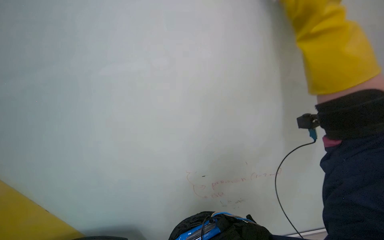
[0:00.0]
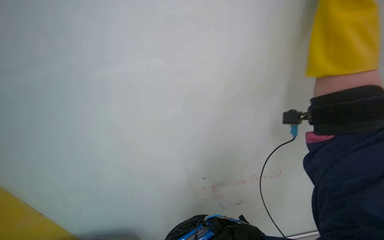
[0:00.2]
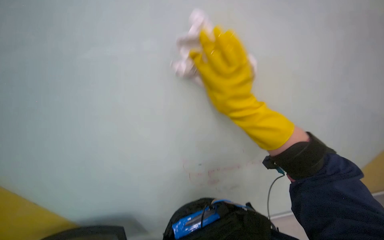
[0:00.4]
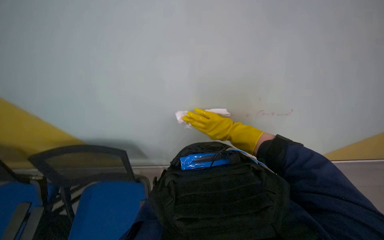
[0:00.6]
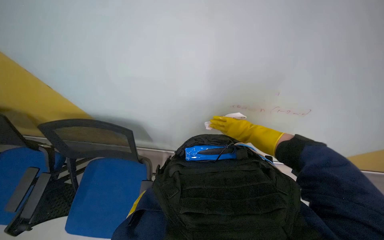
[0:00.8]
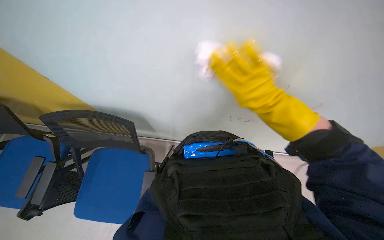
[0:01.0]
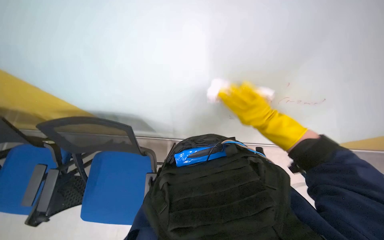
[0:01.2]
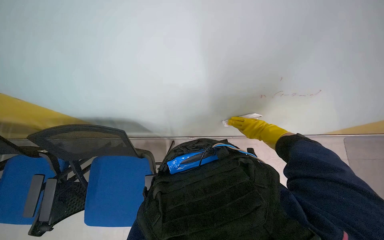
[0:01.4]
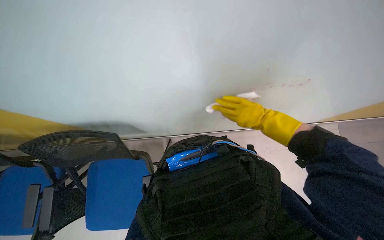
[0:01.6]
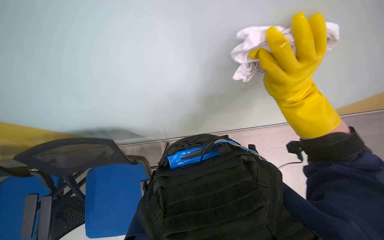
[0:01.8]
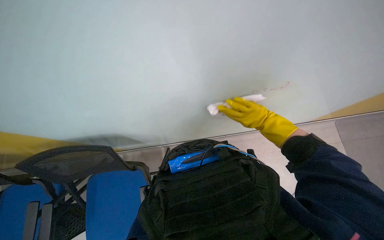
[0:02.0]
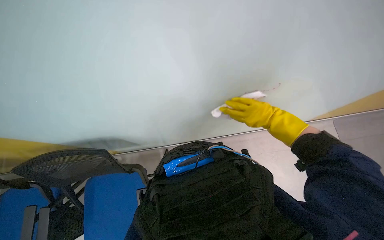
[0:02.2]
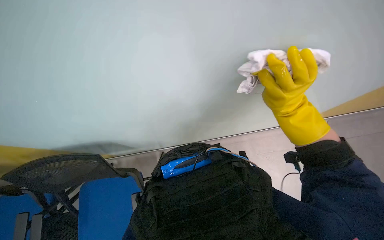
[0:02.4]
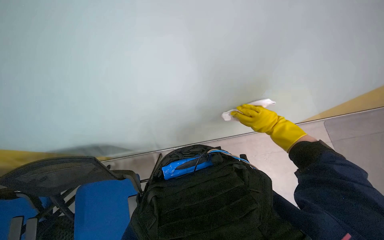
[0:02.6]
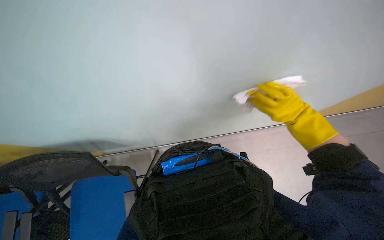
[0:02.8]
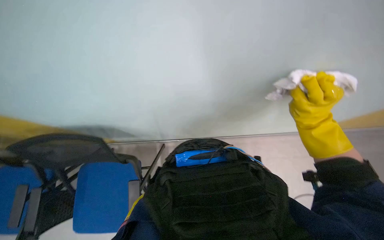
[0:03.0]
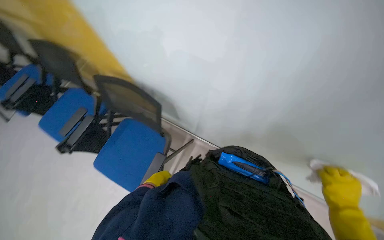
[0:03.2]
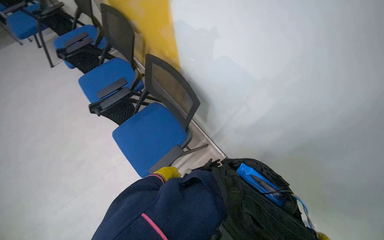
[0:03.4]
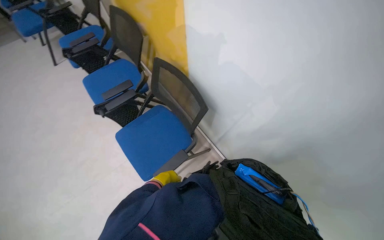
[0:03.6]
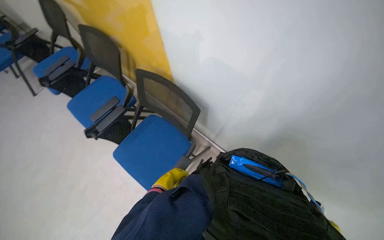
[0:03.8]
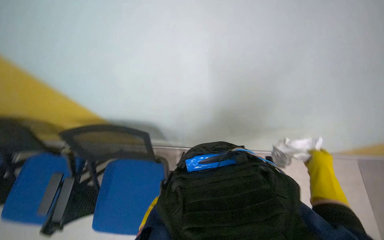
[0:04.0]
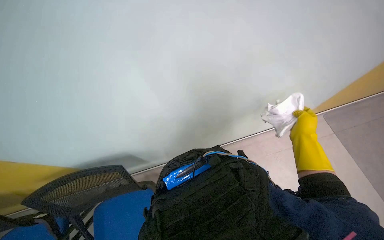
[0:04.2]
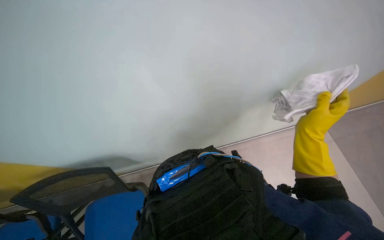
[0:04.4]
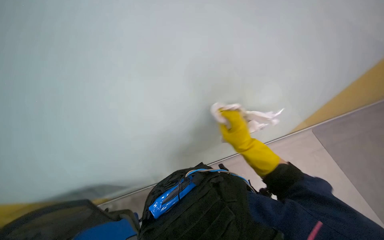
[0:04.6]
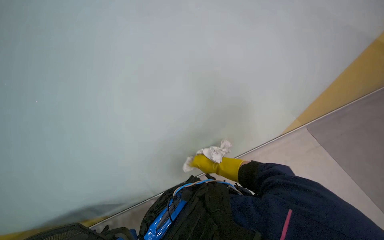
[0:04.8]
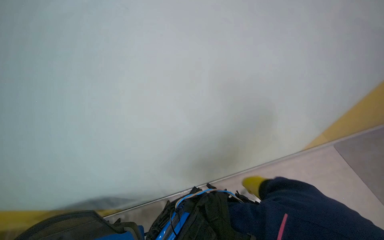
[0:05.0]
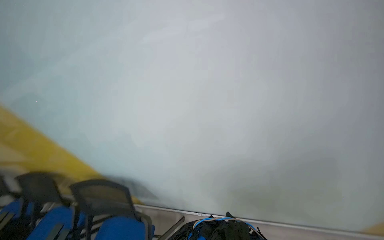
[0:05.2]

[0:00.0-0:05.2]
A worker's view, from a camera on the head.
Job: wiping surfaces.
The whole recording: Wiping whiteboard. The worker wipes the whiteboard clean with a white cloth.
0:00.0 to 0:01.8: The view tips downward by approximately 20 degrees.
0:01.8 to 0:03.4: The wearer looks approximately 55 degrees further to the left.
0:03.4 to 0:05.2: The camera pitches upward, by approximately 35 degrees. Everything in view rotates some 75 degrees counterclockwise.

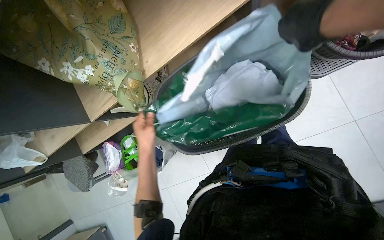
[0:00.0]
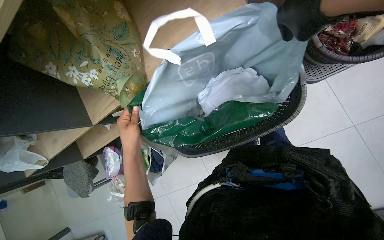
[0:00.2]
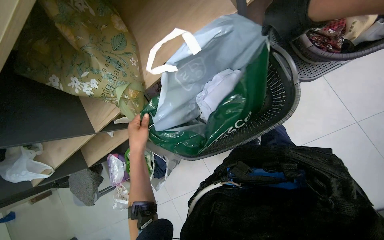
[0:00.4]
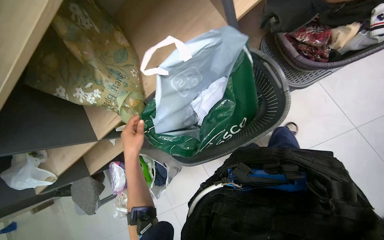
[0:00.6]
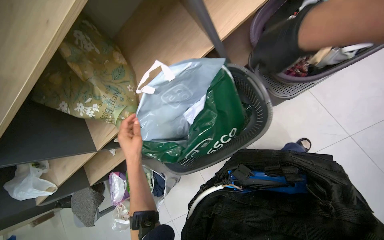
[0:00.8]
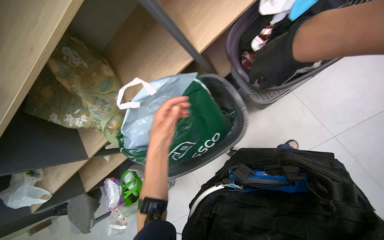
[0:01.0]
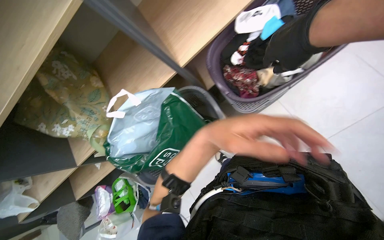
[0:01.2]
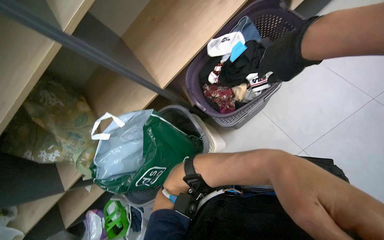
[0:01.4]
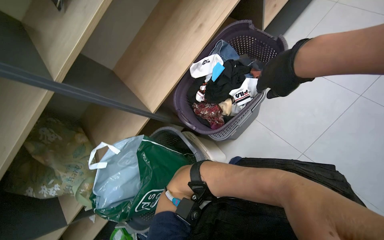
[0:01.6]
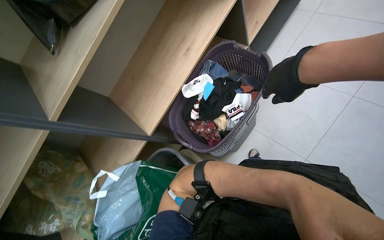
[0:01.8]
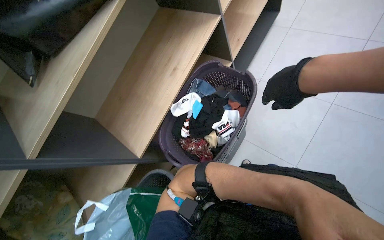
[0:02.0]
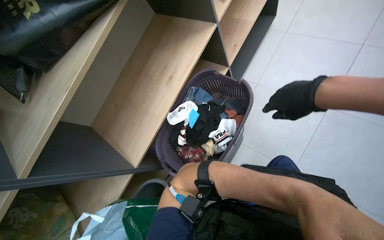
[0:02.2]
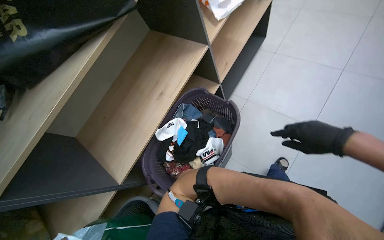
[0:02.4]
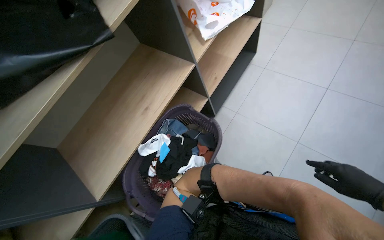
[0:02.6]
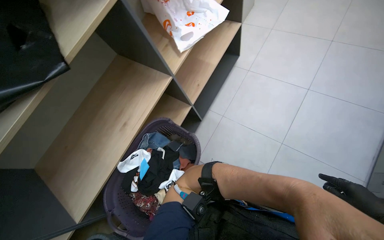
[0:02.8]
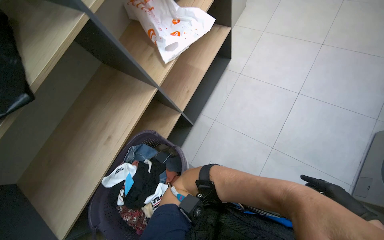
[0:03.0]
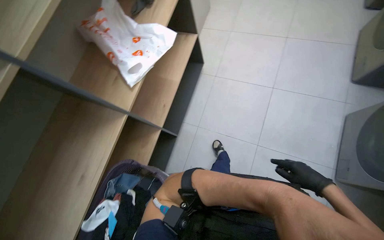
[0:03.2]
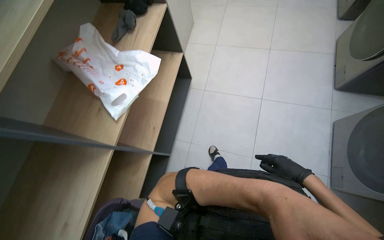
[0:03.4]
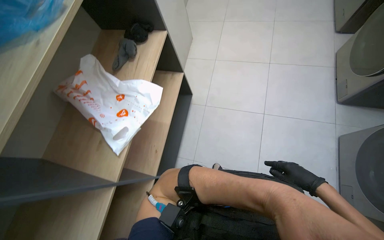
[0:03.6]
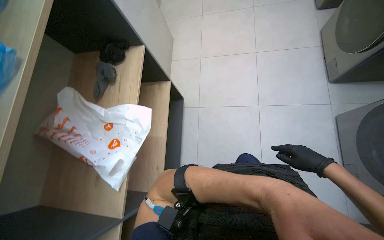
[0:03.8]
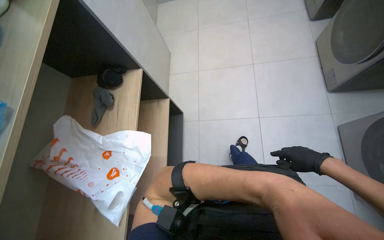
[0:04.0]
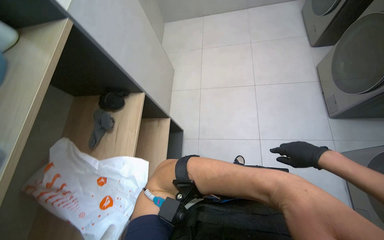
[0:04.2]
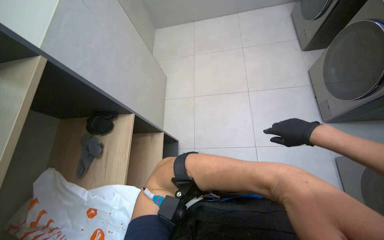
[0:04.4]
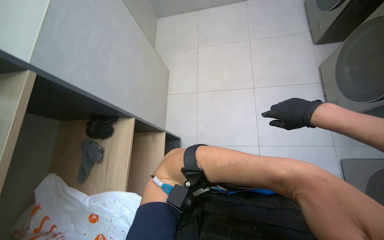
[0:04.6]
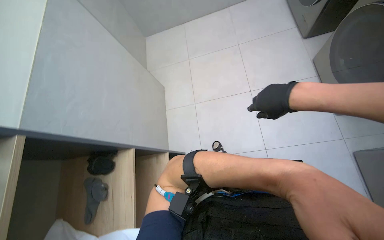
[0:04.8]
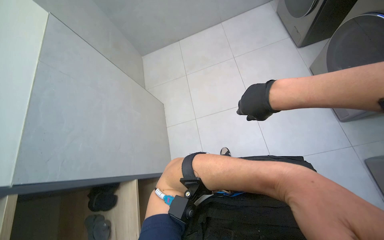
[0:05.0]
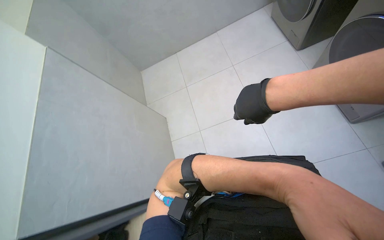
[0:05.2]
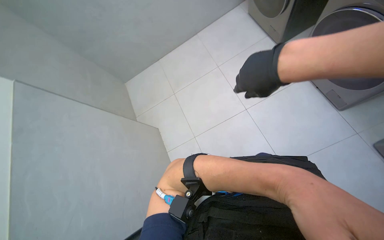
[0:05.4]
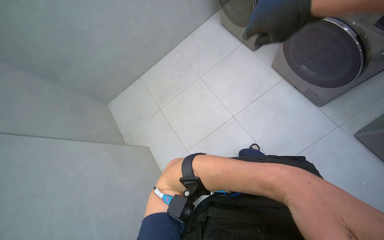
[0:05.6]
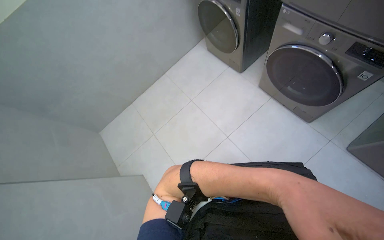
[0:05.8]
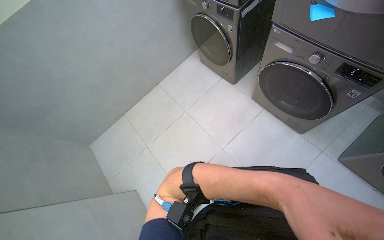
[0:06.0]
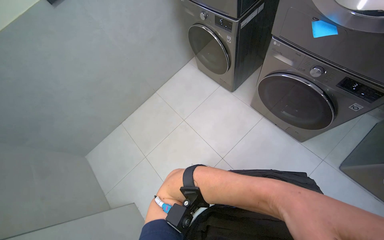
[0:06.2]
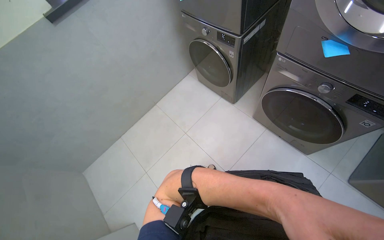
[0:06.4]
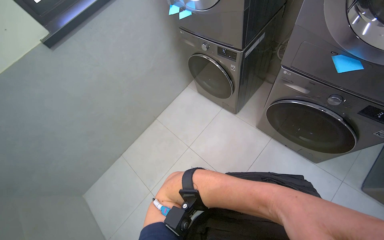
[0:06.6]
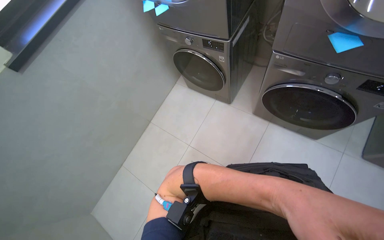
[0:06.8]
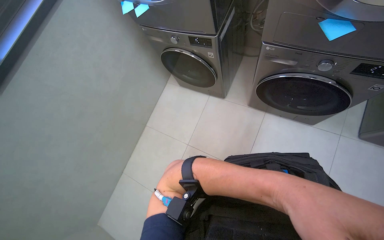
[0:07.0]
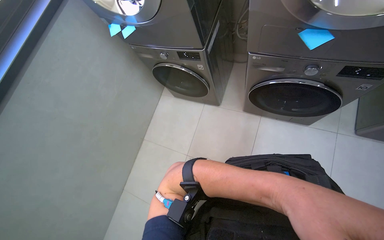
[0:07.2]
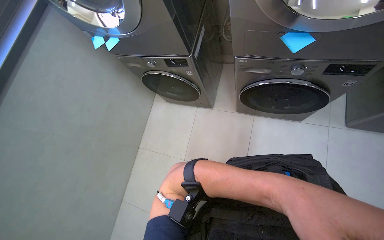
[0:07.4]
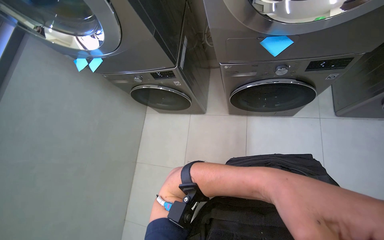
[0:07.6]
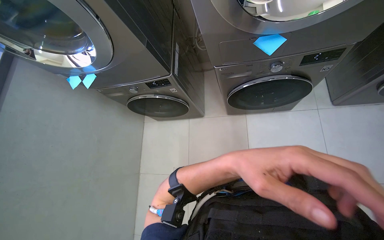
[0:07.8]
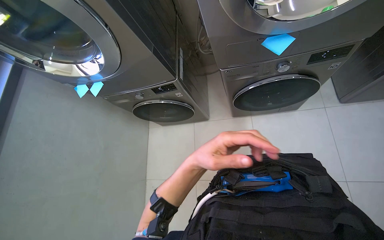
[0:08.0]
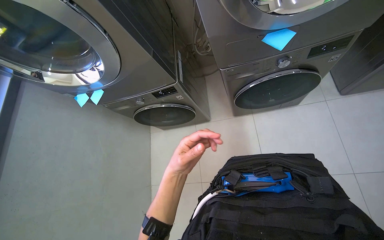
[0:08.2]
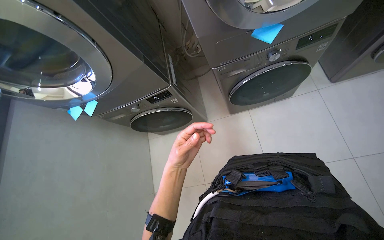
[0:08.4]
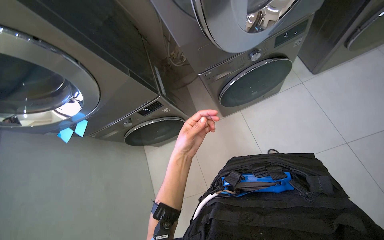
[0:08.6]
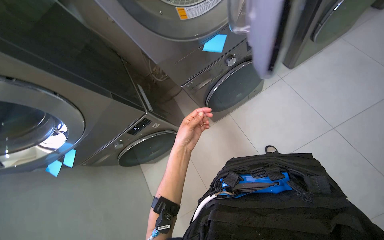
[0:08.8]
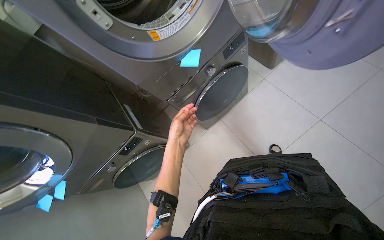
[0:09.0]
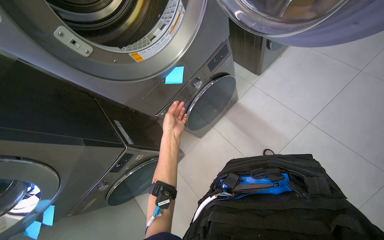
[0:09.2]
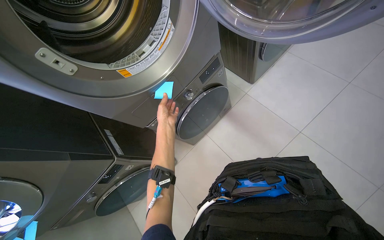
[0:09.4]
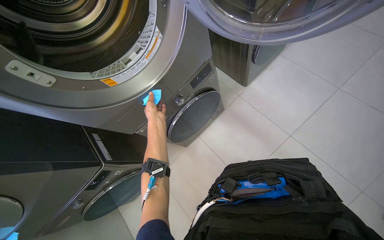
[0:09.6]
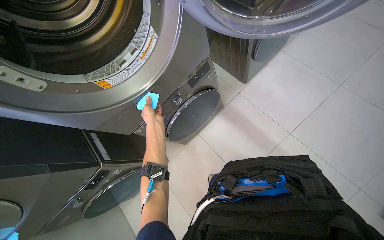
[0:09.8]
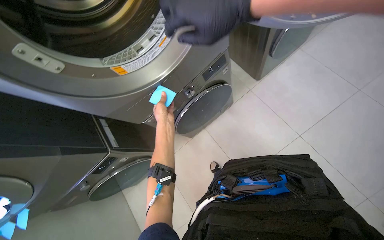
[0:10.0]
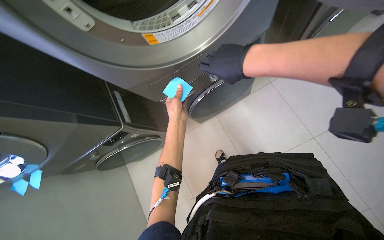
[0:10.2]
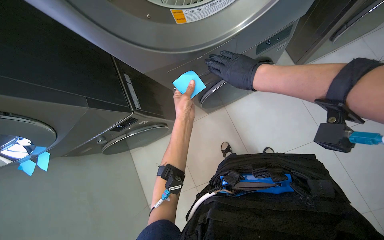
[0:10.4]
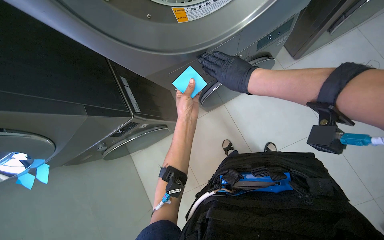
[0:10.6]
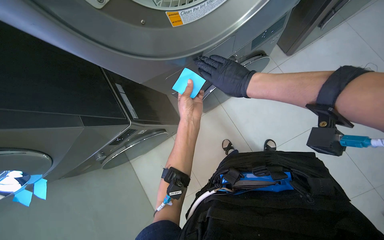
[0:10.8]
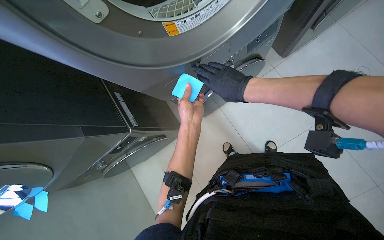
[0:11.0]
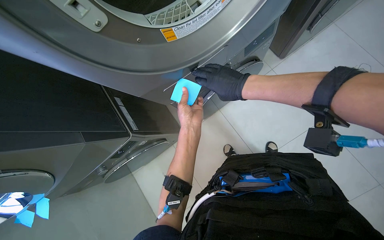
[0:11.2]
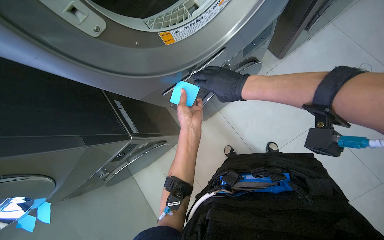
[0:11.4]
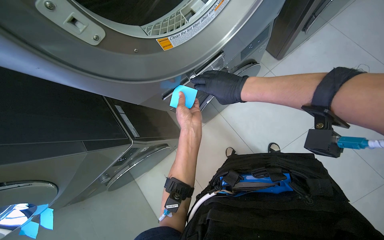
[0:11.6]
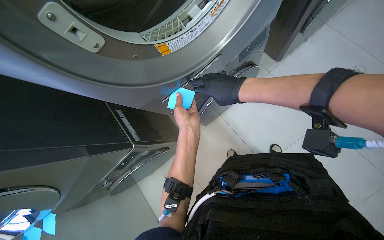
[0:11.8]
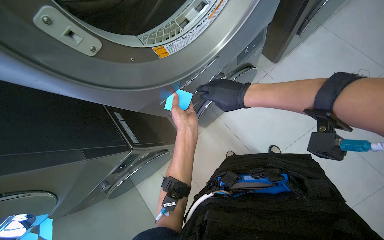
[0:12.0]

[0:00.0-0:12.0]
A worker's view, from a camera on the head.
Job: managing laundry.
The whole recording: Operating laundry machines. The worker loads clothes into washing machines and dryers, closes doors, and checks filters.
0:00.0 to 0:01.6: The camera travels about 40 cm. The view tips upward by roughly 25 degrees.
0:01.6 to 0:03.0: The camera is carried some 50 cm.
0:03.0 to 0:04.4: The head travels roughly 70 cm. The scene rotates counterclockwise by roughly 30 degrees.
0:04.4 to 0:06.0: The camera travels about 60 cm. The wearer looks some 15 degrees further upward. The scene turns some 40 degrees counterclockwise in the picture.
0:06.0 to 0:07.6: The wearer moves roughly 40 cm. The head turns to the right by approximately 40 degrees.
0:07.6 to 0:09.0: The camera pitches upward, by roughly 15 degrees. The scene rotates counterclockwise by about 45 degrees.
0:09.0 to 0:10.4: The view tips downward by approximately 15 degrees. The left hand shifts some 15 cm up the picture.

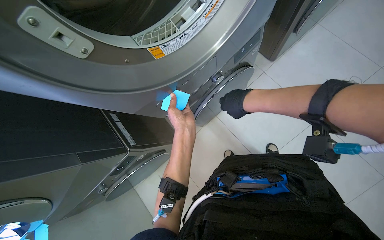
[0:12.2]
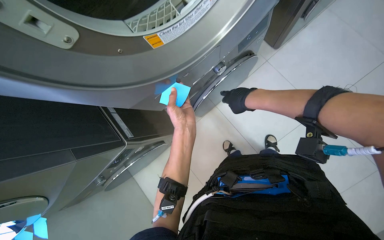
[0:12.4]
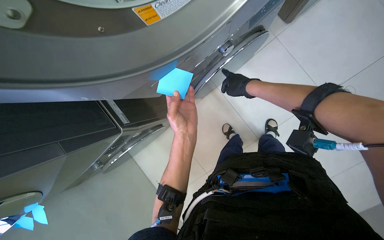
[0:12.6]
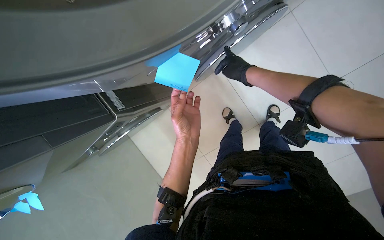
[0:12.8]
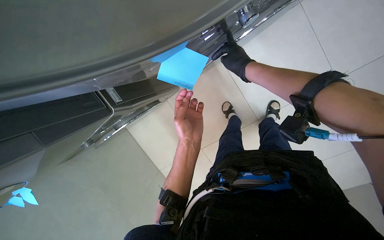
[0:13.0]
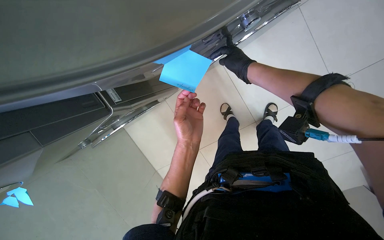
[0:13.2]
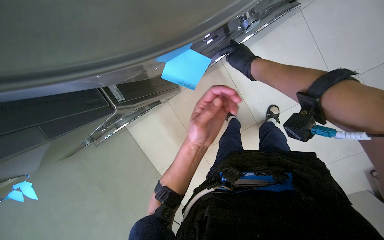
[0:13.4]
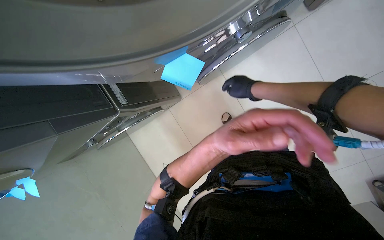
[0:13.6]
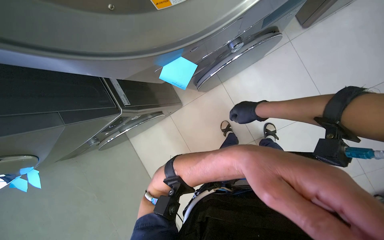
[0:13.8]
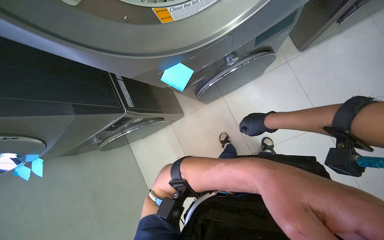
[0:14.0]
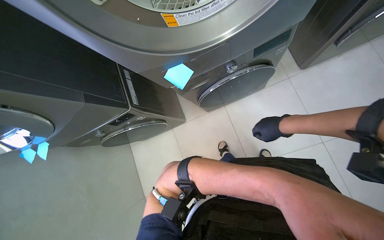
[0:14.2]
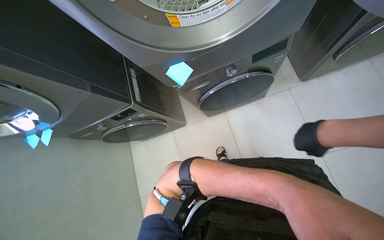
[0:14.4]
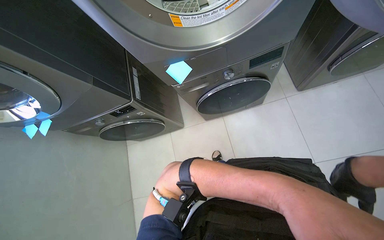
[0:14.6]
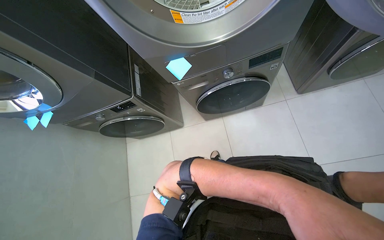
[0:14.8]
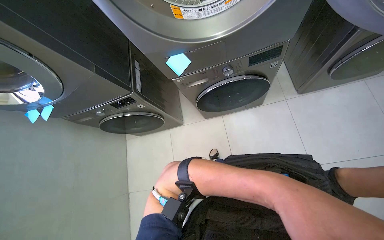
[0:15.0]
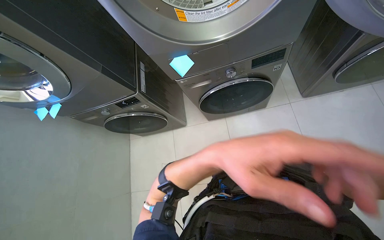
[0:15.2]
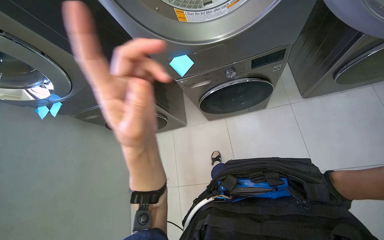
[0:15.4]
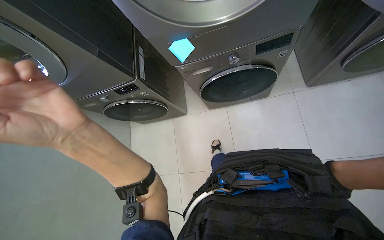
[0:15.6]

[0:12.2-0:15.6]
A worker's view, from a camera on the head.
Job: managing laundry.
The whole recording: Operating laundry machines. The worker loads clothes into washing machines and dryers, closes doors, and checks filters.
0:12.2 to 0:13.8: The wearer looks roughly 20 degrees further downward.
